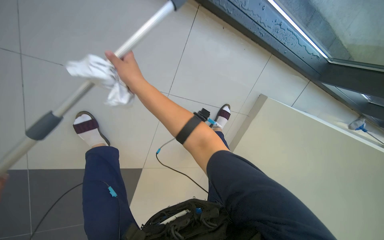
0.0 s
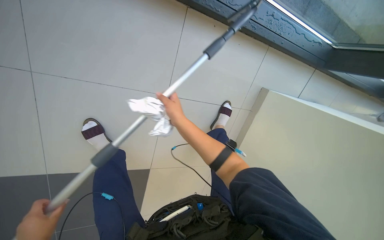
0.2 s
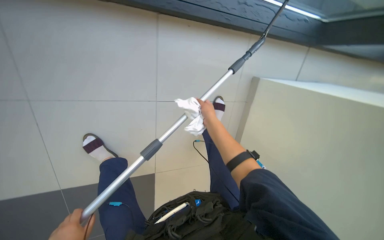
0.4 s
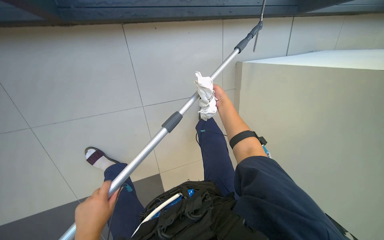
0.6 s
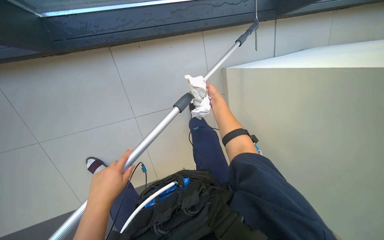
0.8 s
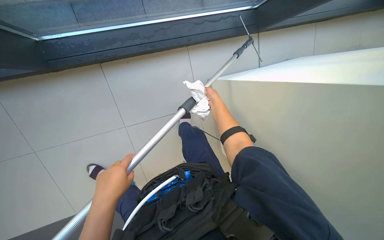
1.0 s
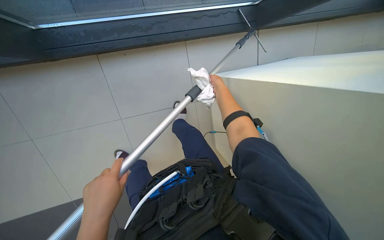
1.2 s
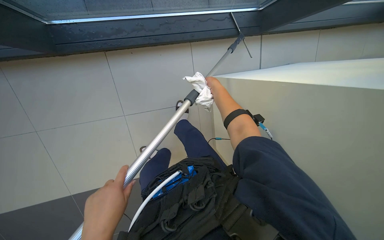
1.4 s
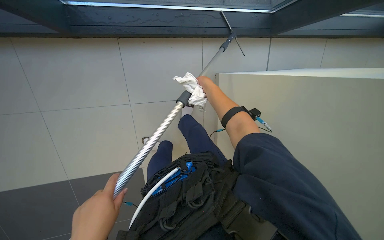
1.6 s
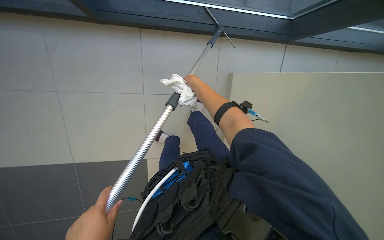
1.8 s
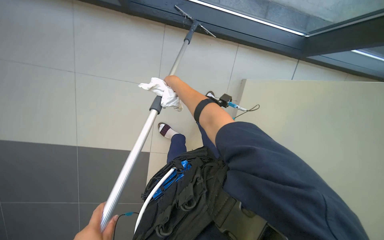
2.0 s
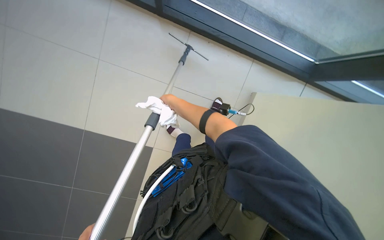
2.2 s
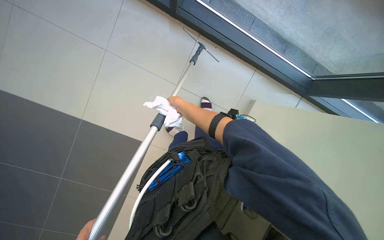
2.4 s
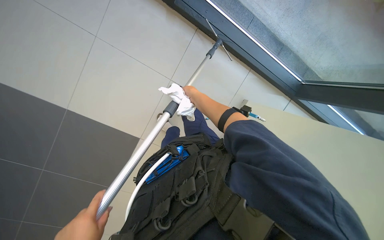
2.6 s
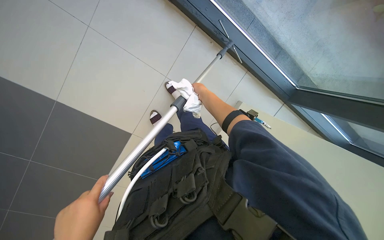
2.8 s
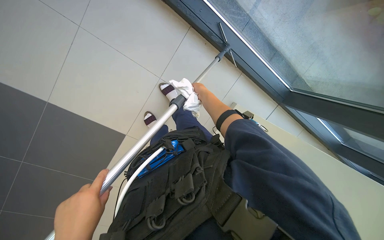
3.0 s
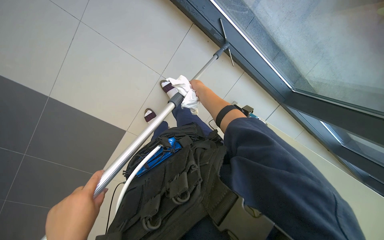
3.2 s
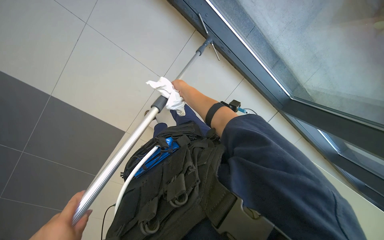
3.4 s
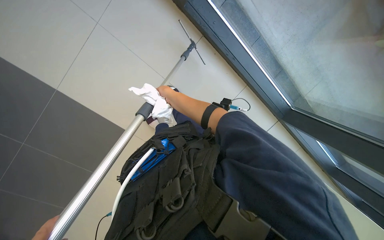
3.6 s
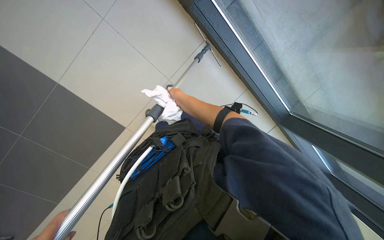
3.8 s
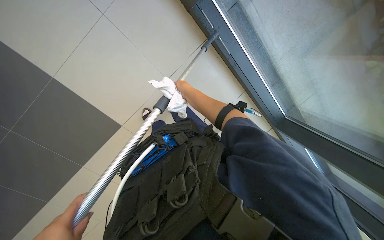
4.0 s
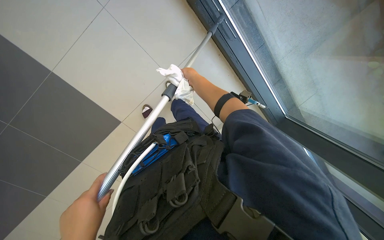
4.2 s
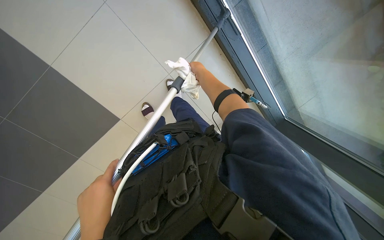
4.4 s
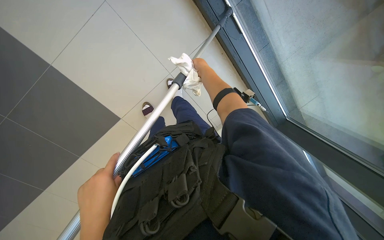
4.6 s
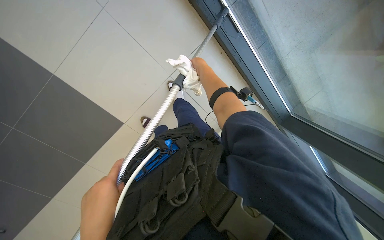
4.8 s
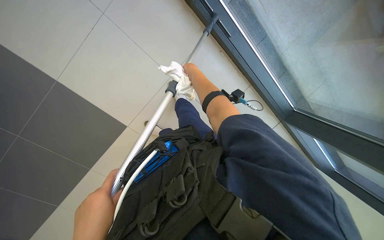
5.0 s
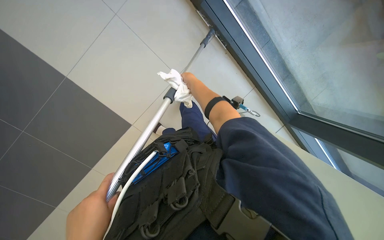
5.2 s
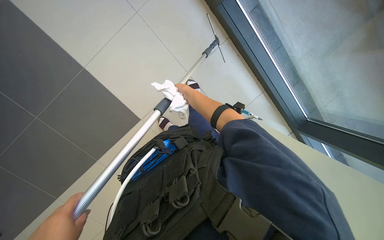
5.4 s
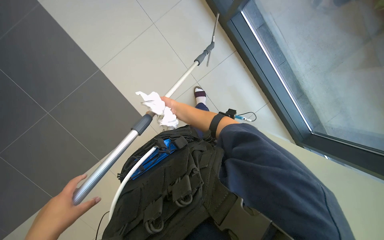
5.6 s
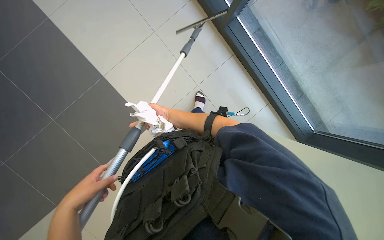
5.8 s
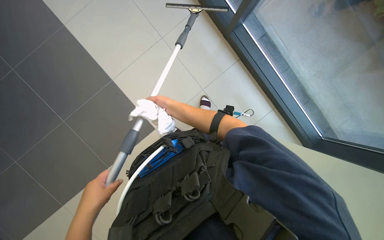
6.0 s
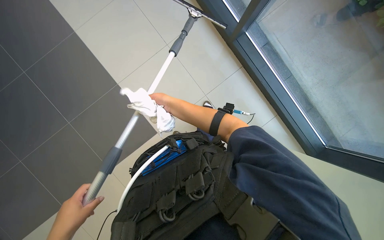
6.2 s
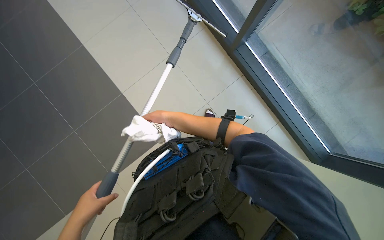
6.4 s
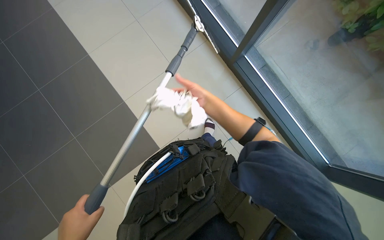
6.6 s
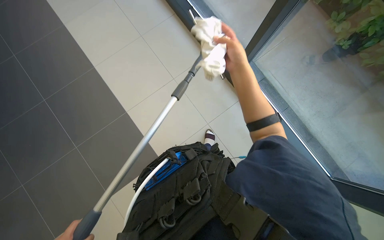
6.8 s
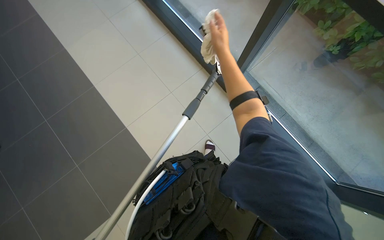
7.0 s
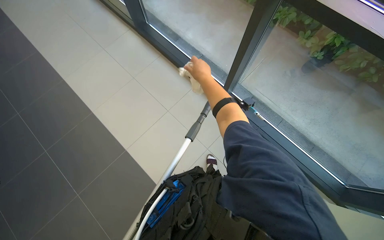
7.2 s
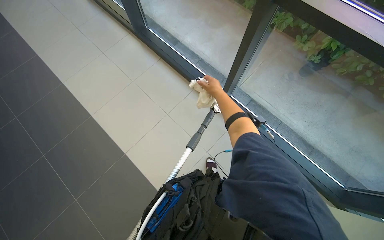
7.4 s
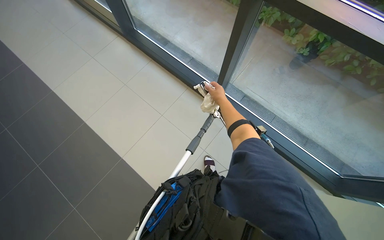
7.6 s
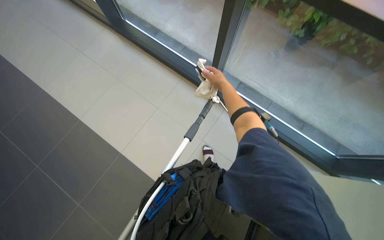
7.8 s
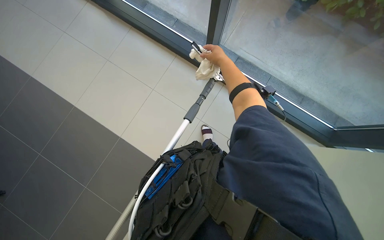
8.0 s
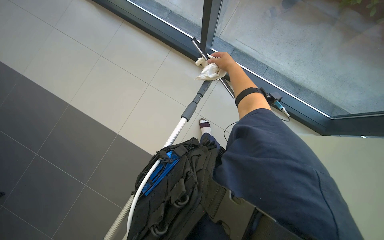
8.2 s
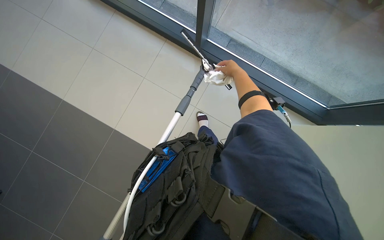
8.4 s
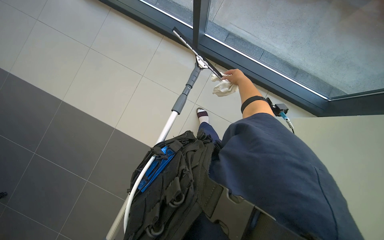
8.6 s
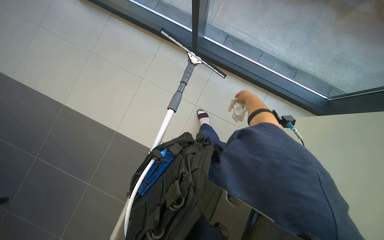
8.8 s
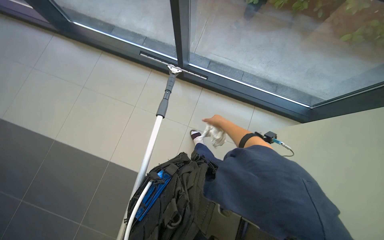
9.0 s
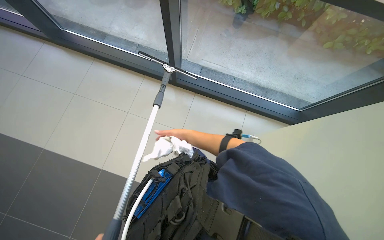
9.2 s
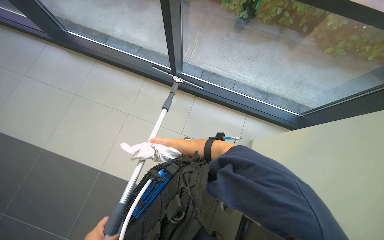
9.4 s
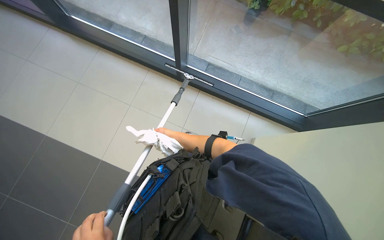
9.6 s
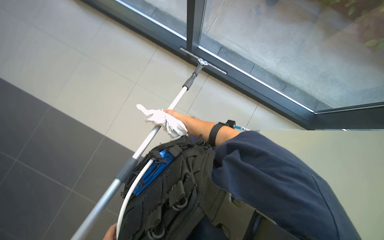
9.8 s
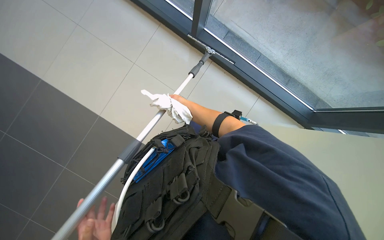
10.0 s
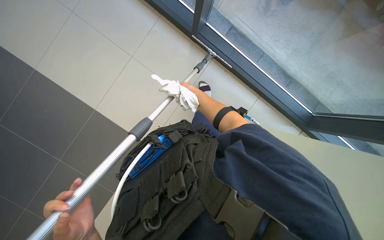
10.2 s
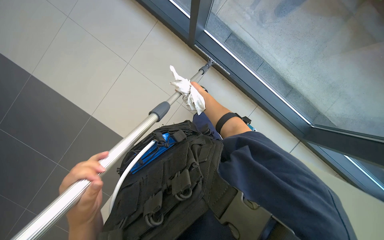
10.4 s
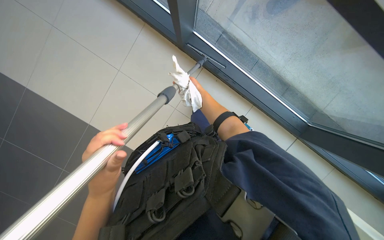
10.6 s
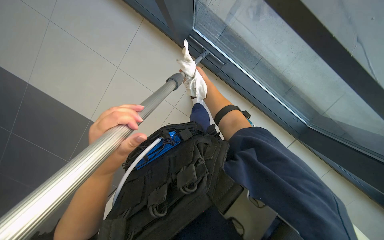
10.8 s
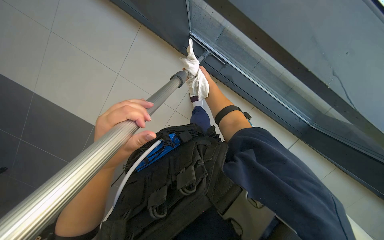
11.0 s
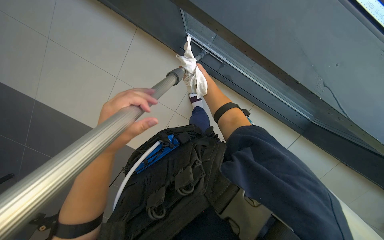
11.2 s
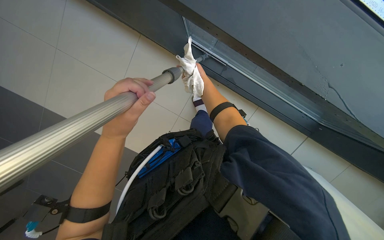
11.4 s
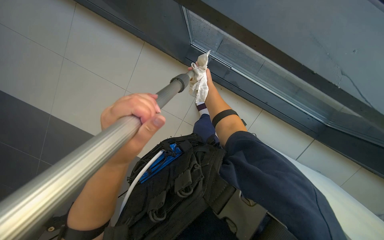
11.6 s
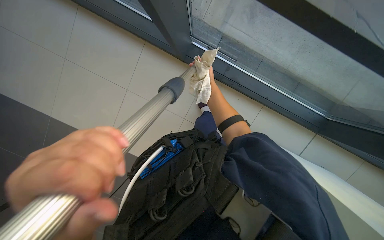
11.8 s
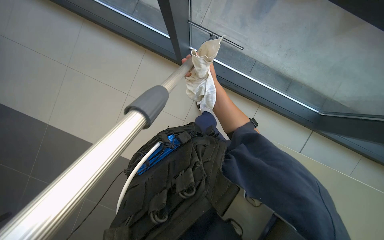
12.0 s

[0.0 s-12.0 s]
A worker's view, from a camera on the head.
Job: cleaning windows.
The whole recording: Wiping glass frames with cloth. The worker uses a pole with a squeegee and wipes glass frames with a cloth.
1.6 to 3.0 s: The scene turns approximately 30 degrees clockwise in the picture.
4.4 to 6.0 s: The right hand is displaced to the left and down the picture by about 15 cm.
6.0 to 7.6 s: The view tips upward by some 25 degrees. The right hand moves to the right, some 25 cm.
7.6 to 9.0 s: The right hand goes about 20 cm down the picture.
9.0 to 10.4 s: The camera pitches downward, by roughly 10 degrees. The right hand goes to the left and returns, some 25 cm each way.

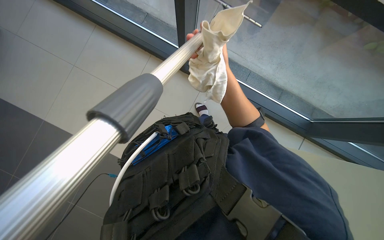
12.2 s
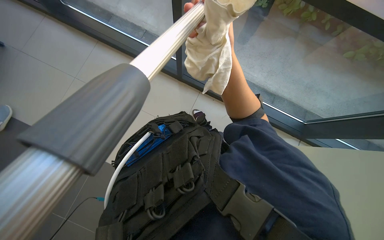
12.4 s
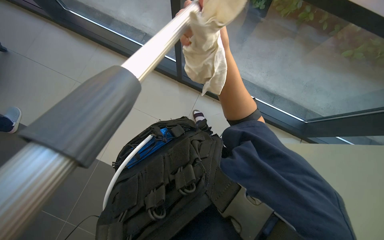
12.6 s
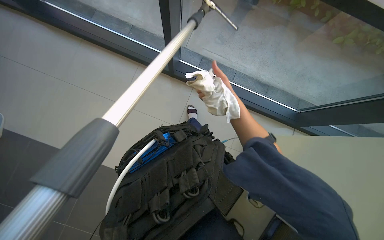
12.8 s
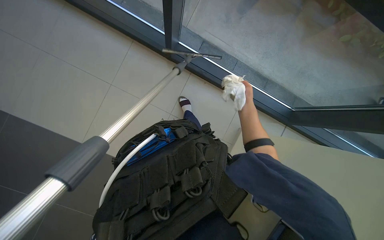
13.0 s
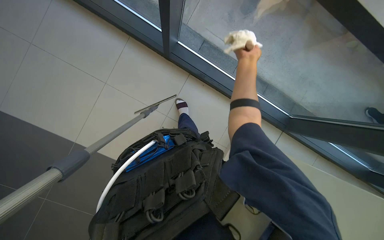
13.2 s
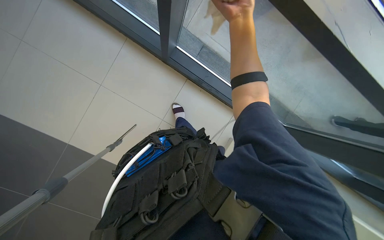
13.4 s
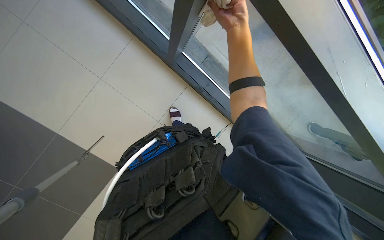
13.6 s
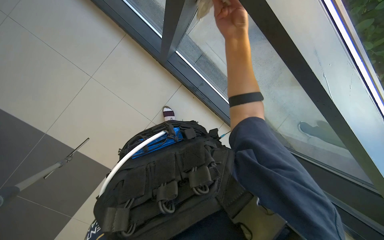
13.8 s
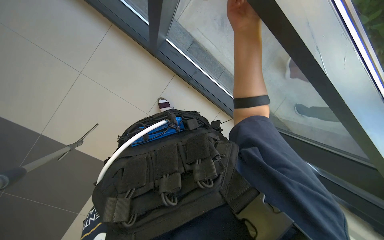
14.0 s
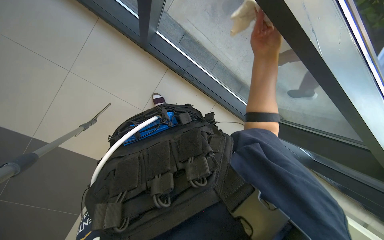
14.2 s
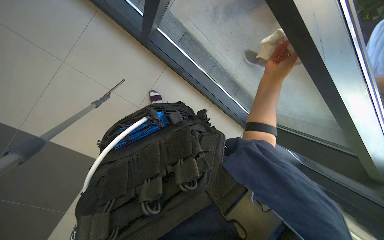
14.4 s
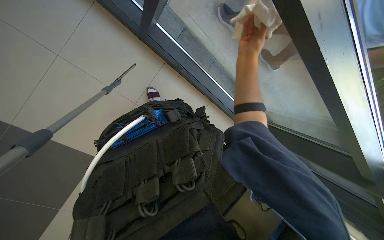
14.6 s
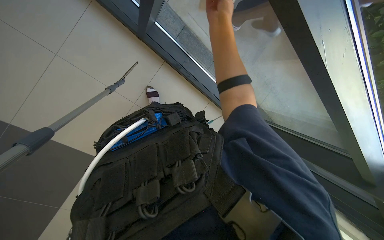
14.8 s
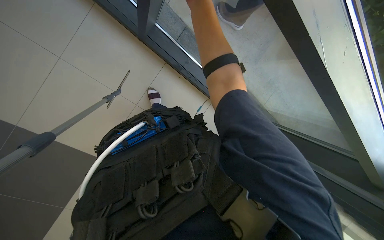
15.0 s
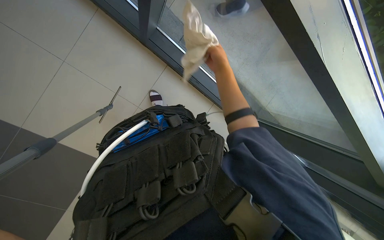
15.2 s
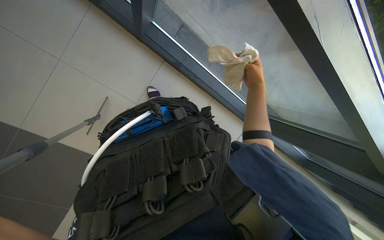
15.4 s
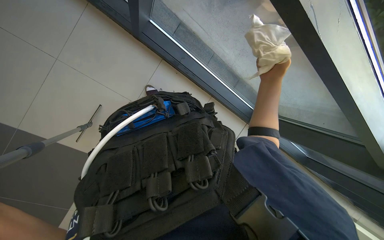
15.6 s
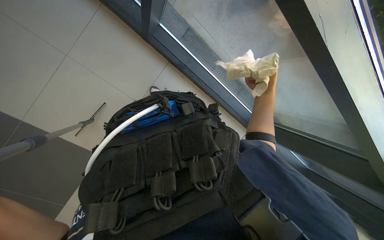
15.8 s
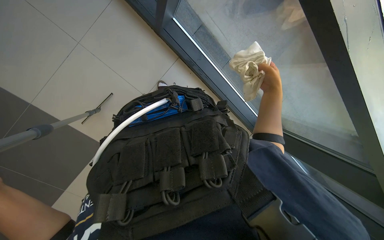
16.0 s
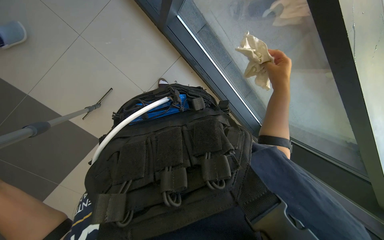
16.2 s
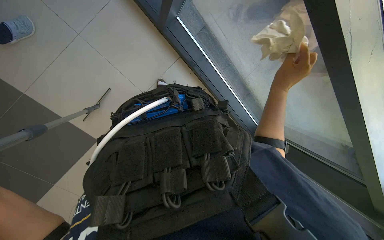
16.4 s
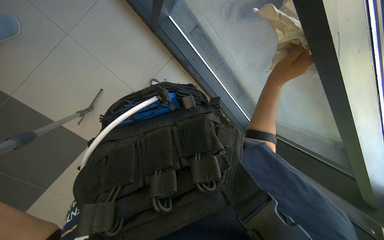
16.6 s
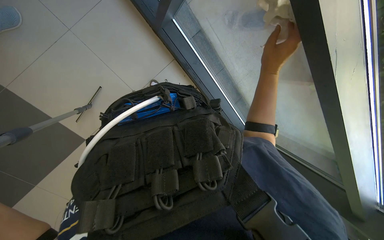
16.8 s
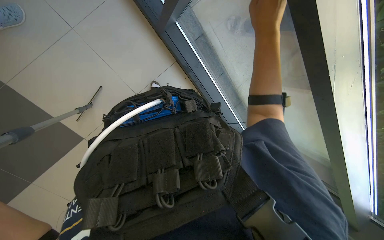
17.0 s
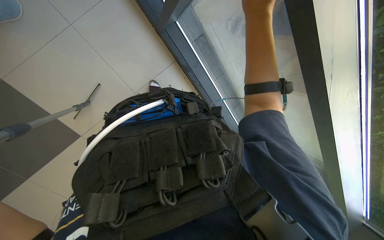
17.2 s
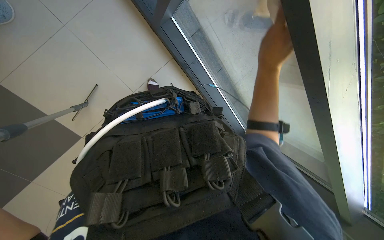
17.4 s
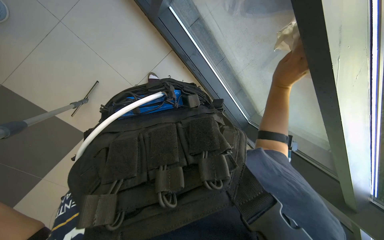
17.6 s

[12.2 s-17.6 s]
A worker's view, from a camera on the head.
Job: cleaning windows.
The whole recording: Wiping glass frames with cloth. The worker uses a pole with a squeegee and wipes glass frames with a cloth.
12.2 to 13.6 s: The right hand travels nearer to the camera and up the picture by some 20 cm.
15.0 to 16.2 s: The right hand is displaced down the picture, to the right and farther from the camera by approximately 25 cm.
16.2 to 17.6 s: The right hand travels up the picture and back again, approximately 20 cm each way.

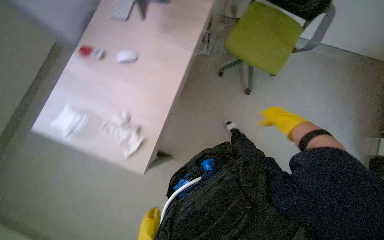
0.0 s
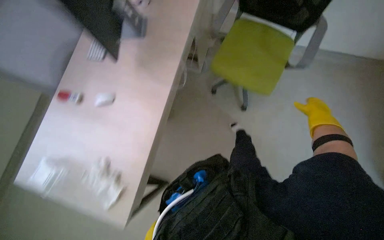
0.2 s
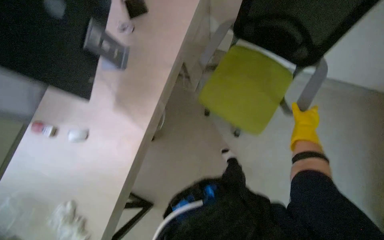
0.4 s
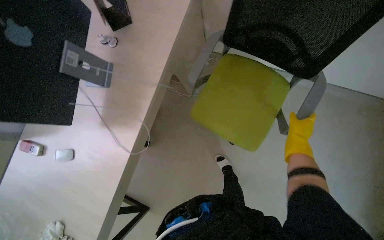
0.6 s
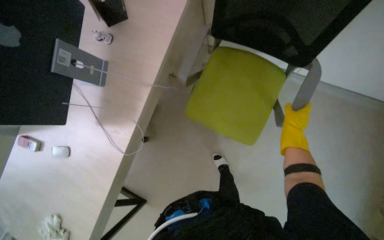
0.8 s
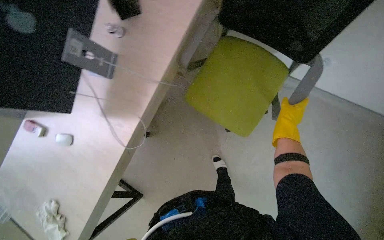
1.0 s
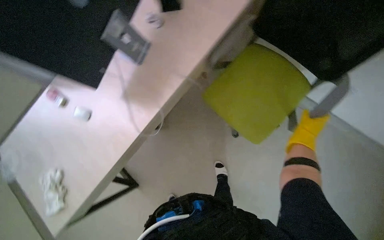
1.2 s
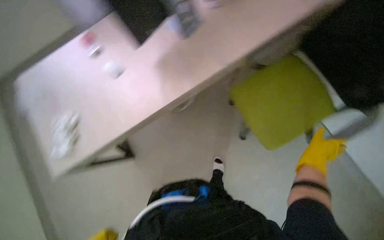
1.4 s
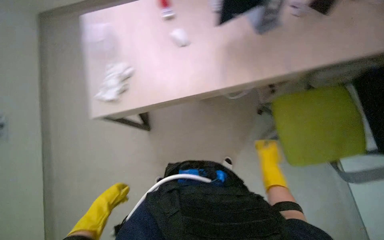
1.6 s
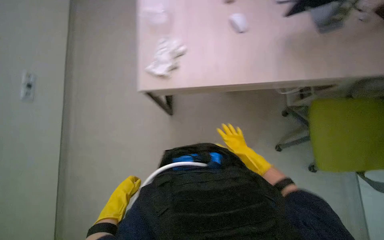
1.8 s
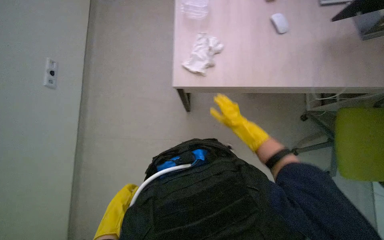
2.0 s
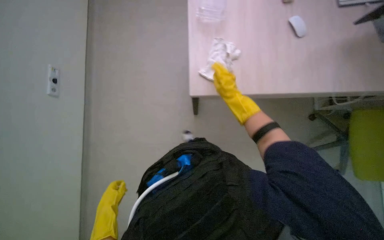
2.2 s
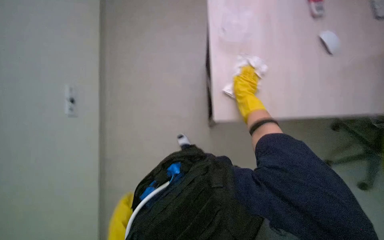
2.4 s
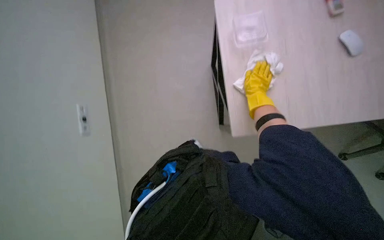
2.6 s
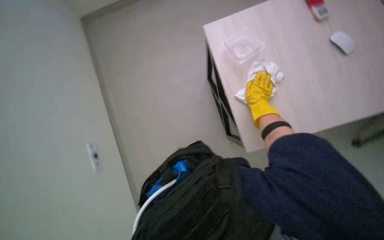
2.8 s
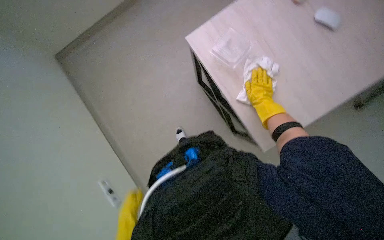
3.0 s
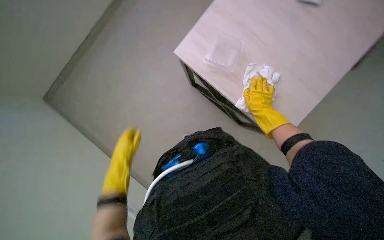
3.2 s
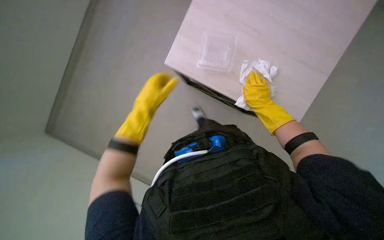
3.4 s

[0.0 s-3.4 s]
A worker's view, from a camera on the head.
Job: wiping surfaces.
The whole recording: Wiping office desk surface. The worker wipes the office desk surface, moving items to clean underneath.
0.0 to 1.6 s: The camera travels about 50 cm. The wearer looks about 45 degrees further to the left. The view tips downward by approximately 15 degrees.
1.6 to 3.4 s: The head travels roughly 40 cm. The scene rotates counterclockwise by approximately 25 degrees.
